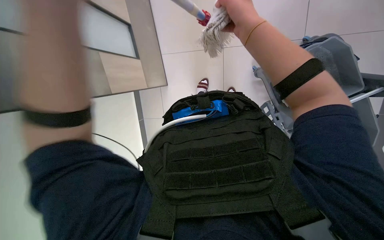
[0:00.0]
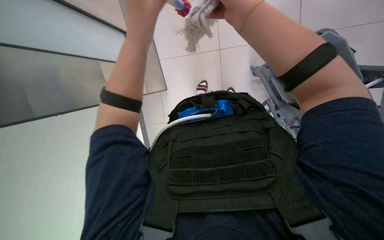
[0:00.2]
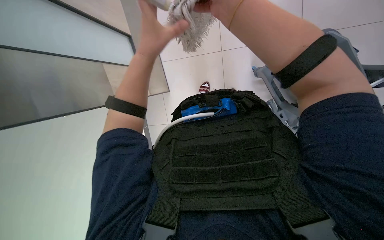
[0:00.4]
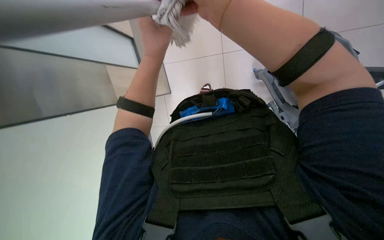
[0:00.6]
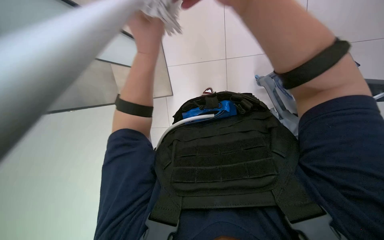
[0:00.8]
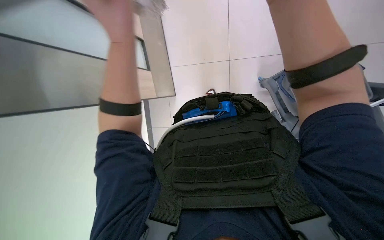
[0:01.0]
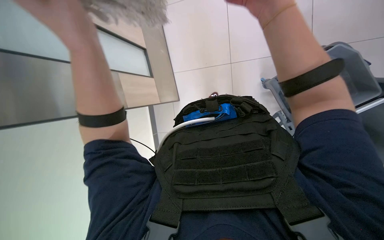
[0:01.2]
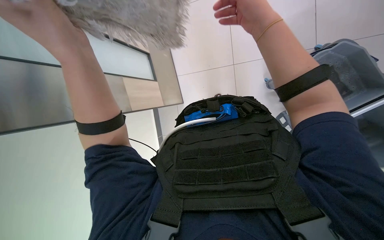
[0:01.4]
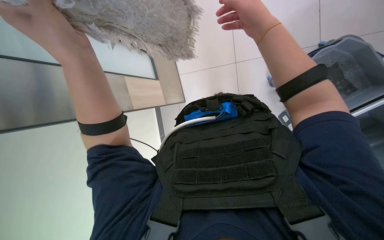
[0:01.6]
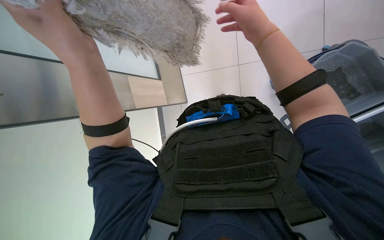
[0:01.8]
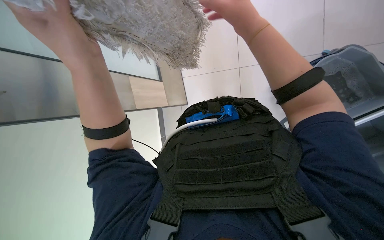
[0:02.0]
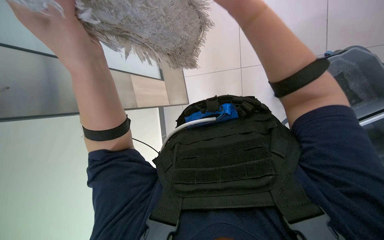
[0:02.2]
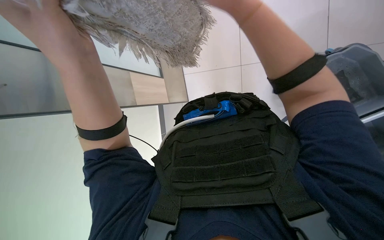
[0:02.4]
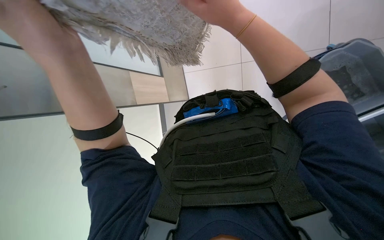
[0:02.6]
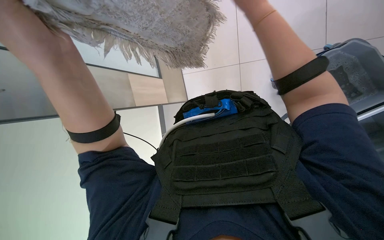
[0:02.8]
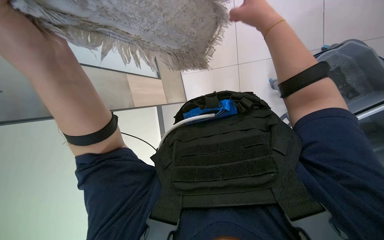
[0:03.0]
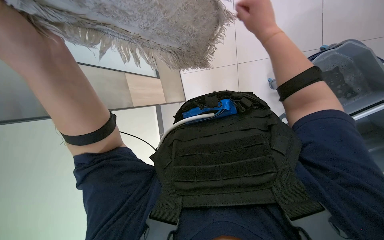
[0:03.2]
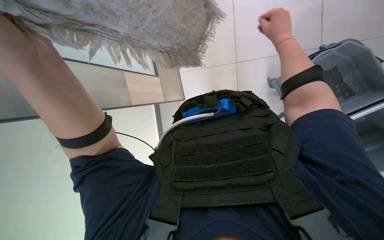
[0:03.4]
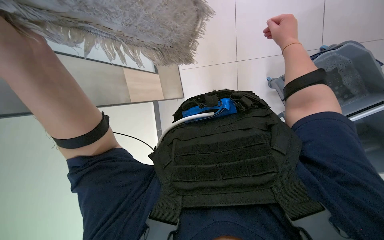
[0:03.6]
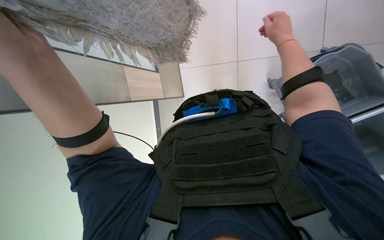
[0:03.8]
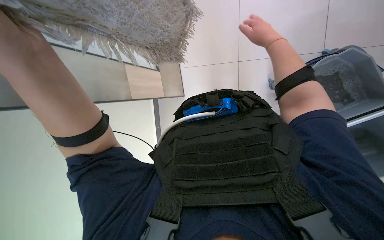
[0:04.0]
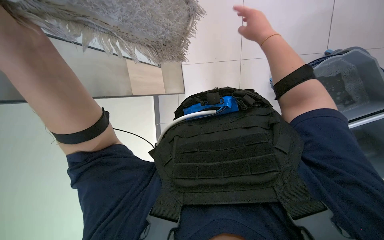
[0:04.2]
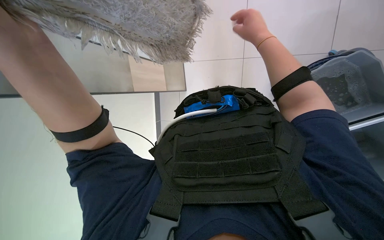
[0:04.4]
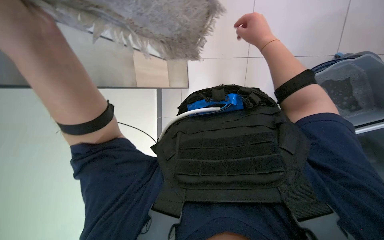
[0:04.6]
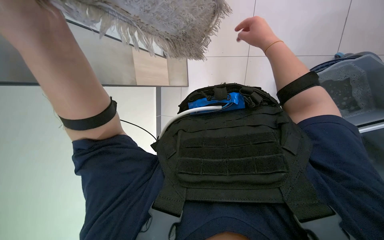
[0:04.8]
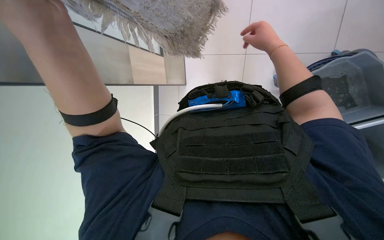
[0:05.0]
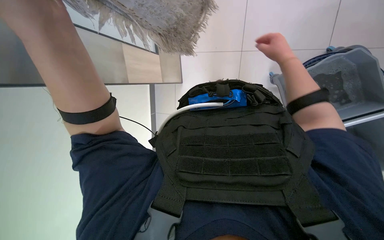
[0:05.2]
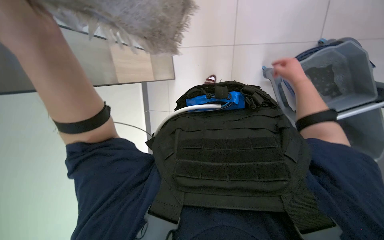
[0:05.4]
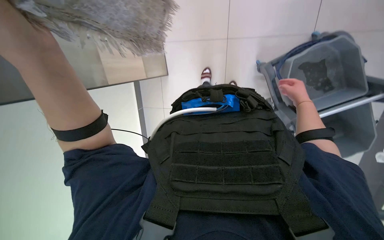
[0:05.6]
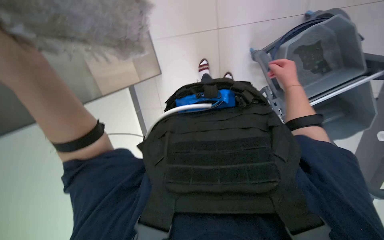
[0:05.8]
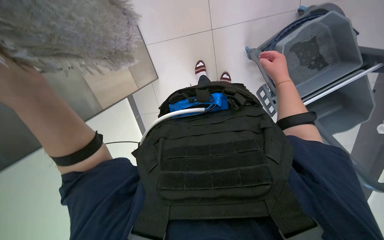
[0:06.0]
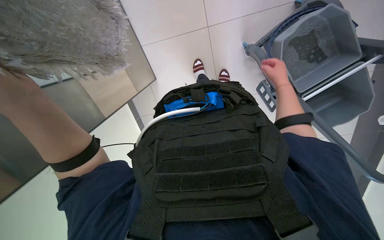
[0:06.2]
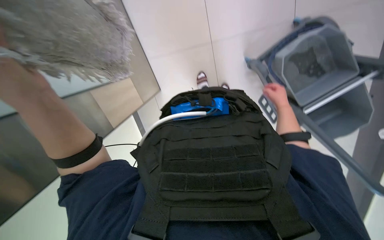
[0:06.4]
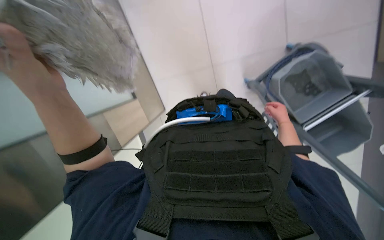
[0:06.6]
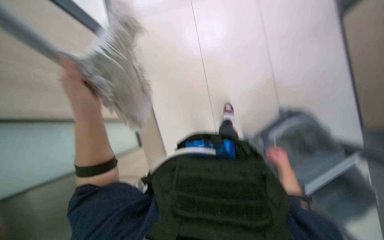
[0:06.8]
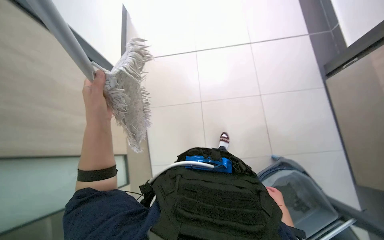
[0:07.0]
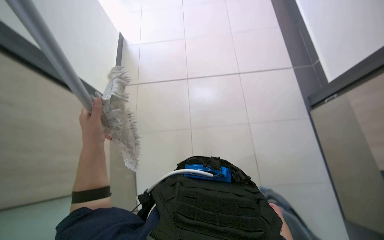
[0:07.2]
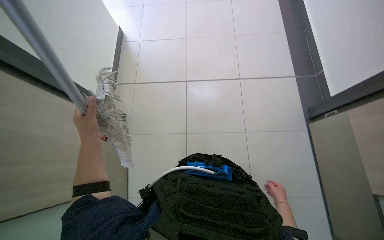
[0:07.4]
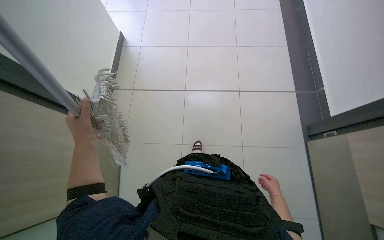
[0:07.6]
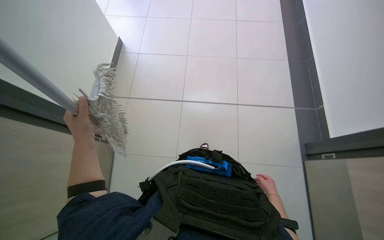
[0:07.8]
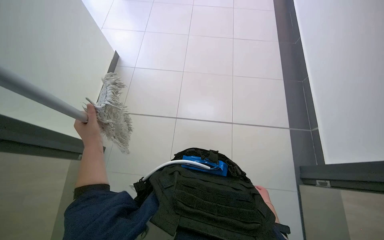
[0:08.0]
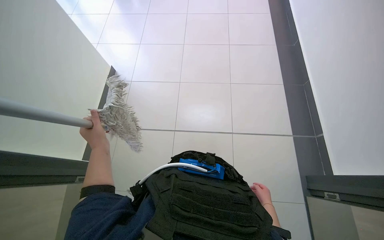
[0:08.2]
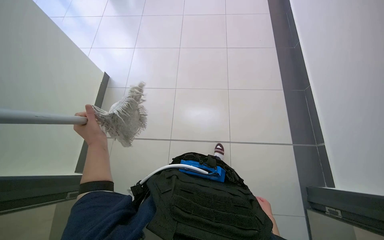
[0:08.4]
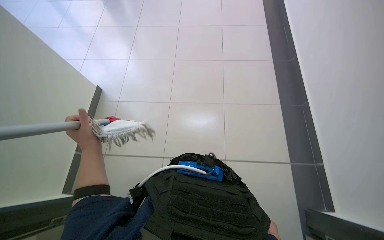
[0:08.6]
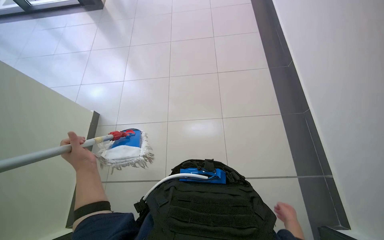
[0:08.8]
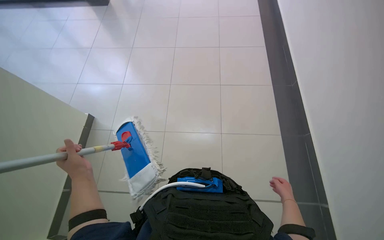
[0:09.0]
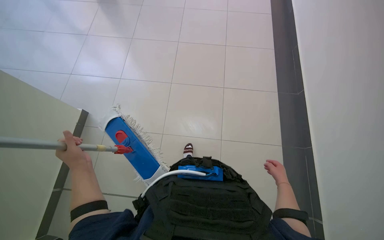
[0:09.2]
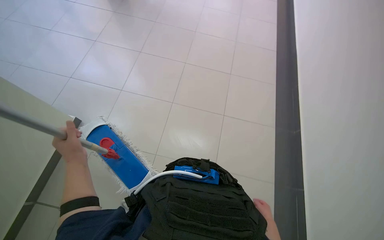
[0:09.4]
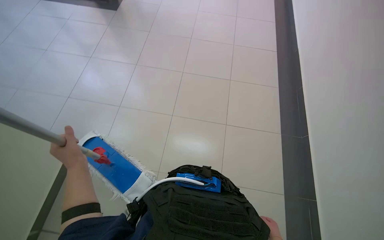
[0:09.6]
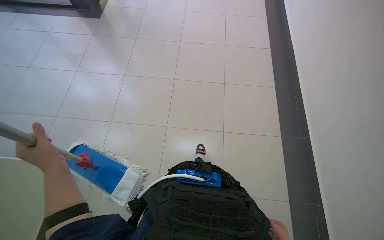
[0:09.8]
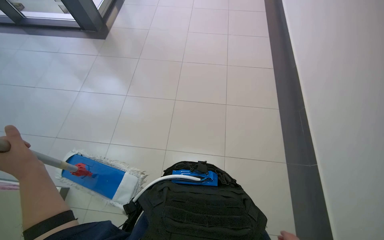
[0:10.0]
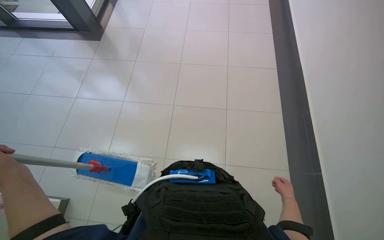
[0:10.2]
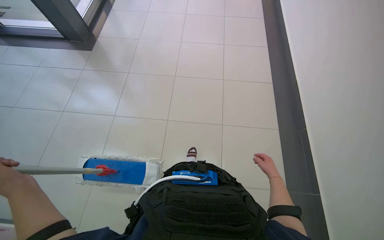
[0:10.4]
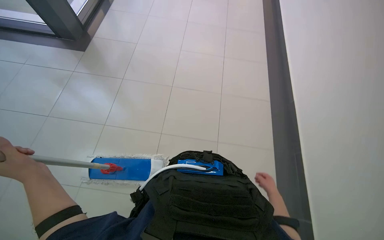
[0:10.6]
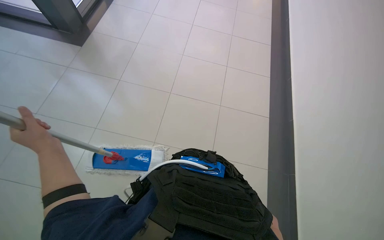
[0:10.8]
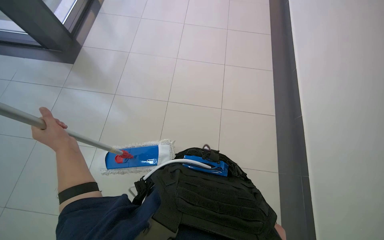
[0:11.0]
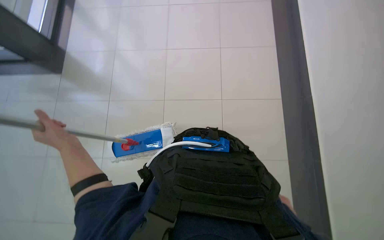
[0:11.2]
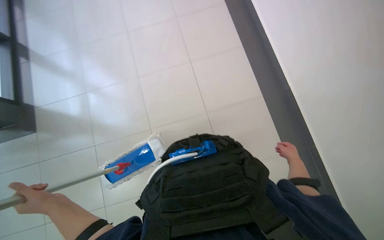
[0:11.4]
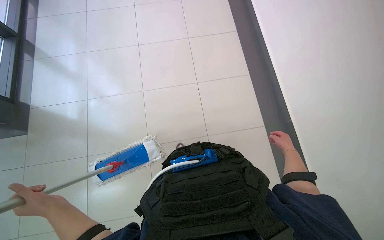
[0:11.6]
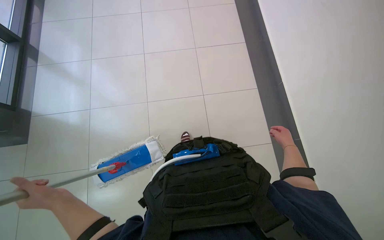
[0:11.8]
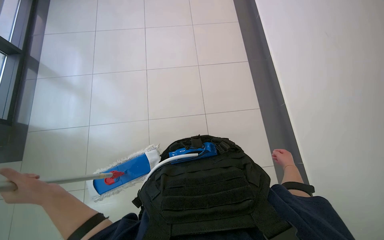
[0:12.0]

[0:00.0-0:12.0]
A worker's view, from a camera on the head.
Job: mopping floor.
The whole recording: Mopping tiled floor. The worker mops the tiled floor with a long-handled mop.
1.6 to 3.0 s: The hands work in one place, with small movements.
3.0 to 4.4 s: The right hand moves farther from the camera, some 10 cm.
4.4 to 6.0 s: The right hand shifts roughly 25 cm to the right, farther from the camera and down the picture.
6.0 to 7.6 s: The view tips upward by roughly 20 degrees. The right hand goes roughly 20 cm down the picture.
7.6 to 9.0 s: The wearer looks approximately 20 degrees further upward. The right hand goes down the picture and returns, about 5 cm each way.
9.0 to 10.4 s: The left hand shifts roughly 10 cm to the left.
10.4 to 12.0 s: The left hand moves about 10 cm up the picture and comes back. The right hand moves up and down the picture over roughly 25 cm, changing direction 2 times.

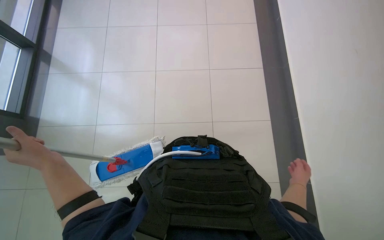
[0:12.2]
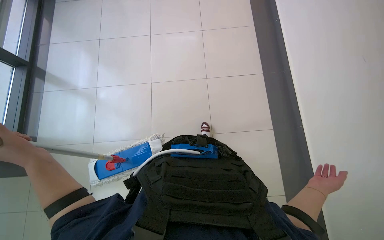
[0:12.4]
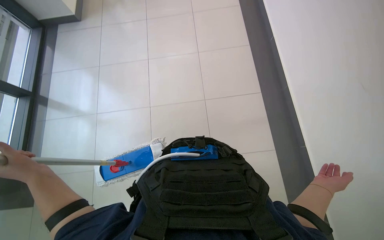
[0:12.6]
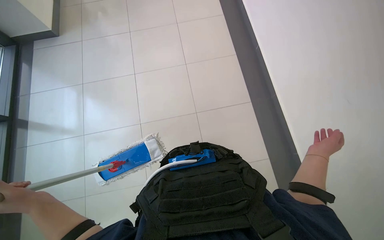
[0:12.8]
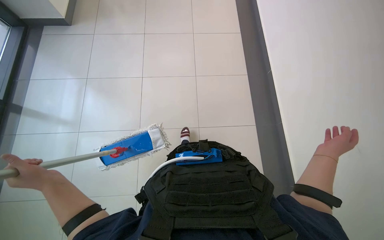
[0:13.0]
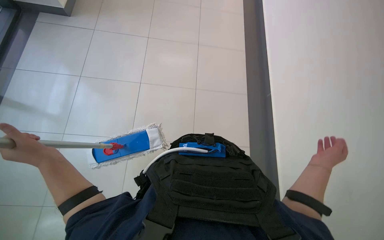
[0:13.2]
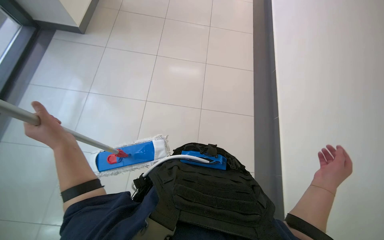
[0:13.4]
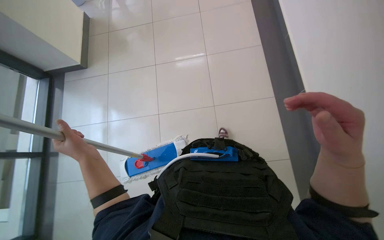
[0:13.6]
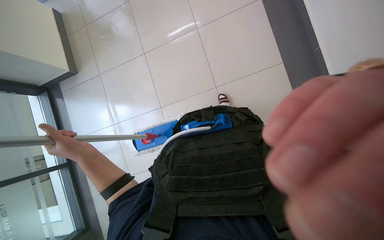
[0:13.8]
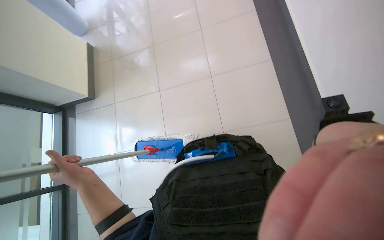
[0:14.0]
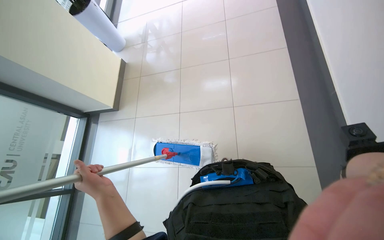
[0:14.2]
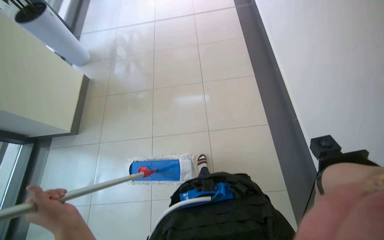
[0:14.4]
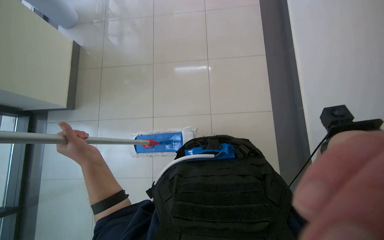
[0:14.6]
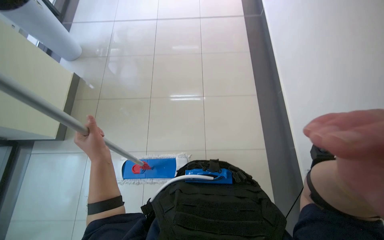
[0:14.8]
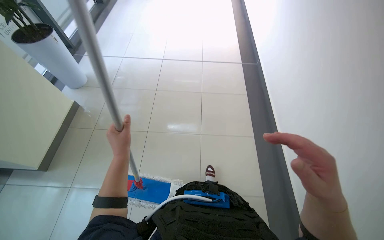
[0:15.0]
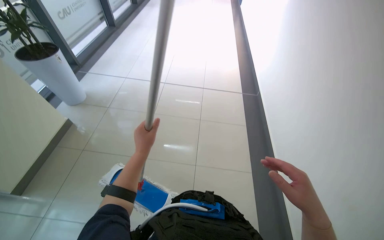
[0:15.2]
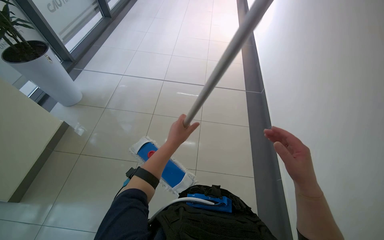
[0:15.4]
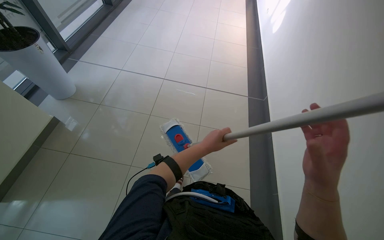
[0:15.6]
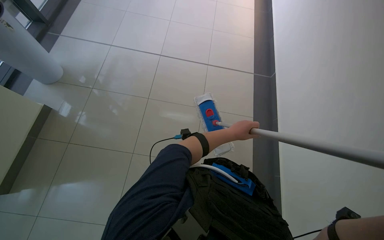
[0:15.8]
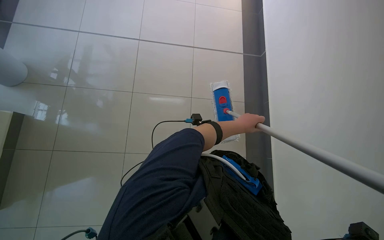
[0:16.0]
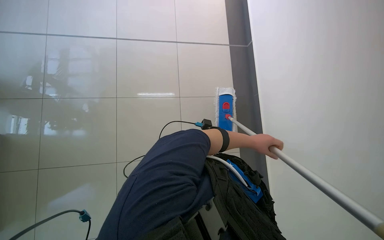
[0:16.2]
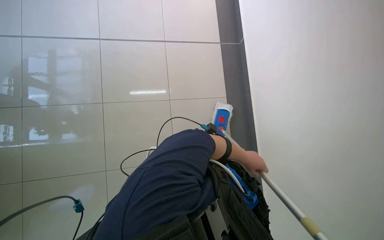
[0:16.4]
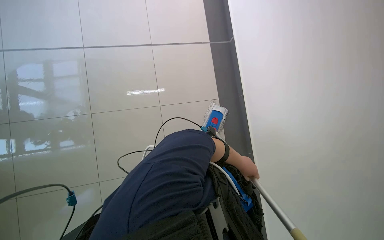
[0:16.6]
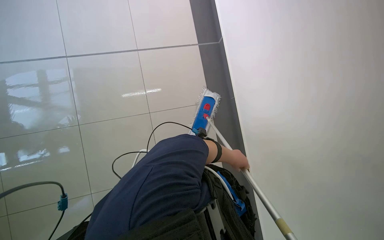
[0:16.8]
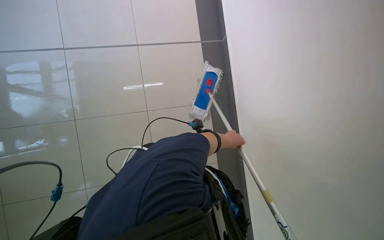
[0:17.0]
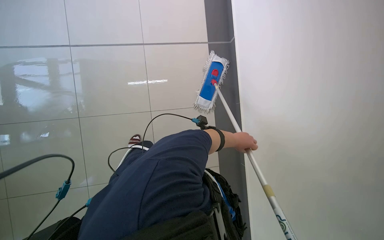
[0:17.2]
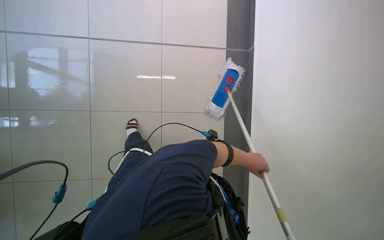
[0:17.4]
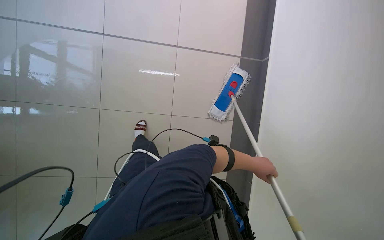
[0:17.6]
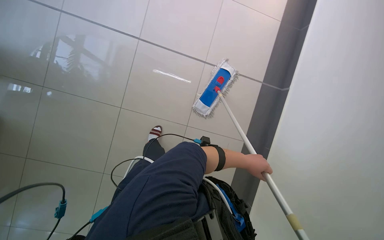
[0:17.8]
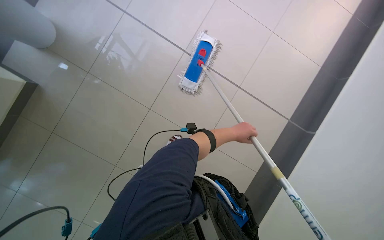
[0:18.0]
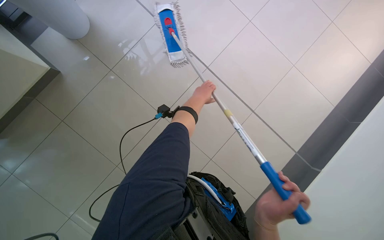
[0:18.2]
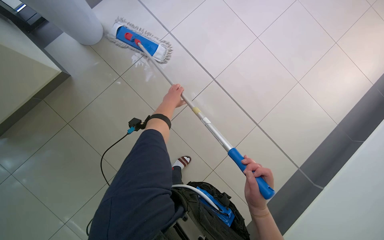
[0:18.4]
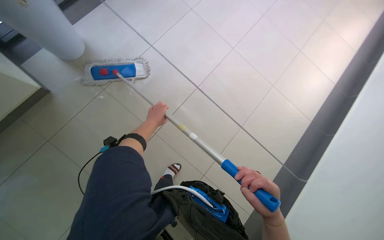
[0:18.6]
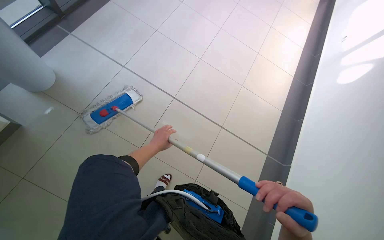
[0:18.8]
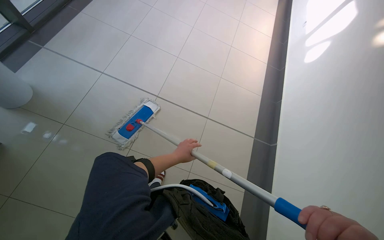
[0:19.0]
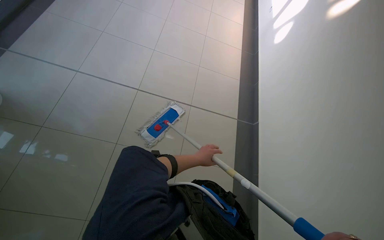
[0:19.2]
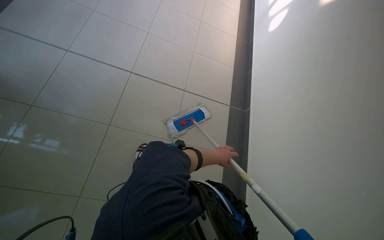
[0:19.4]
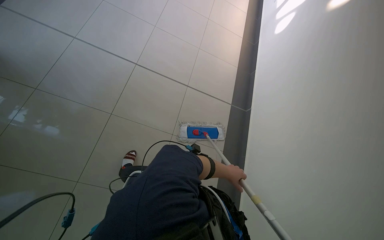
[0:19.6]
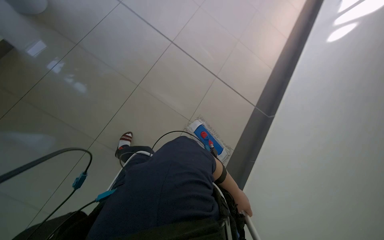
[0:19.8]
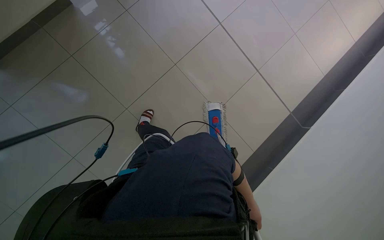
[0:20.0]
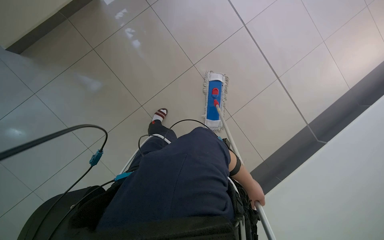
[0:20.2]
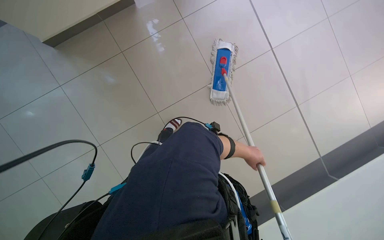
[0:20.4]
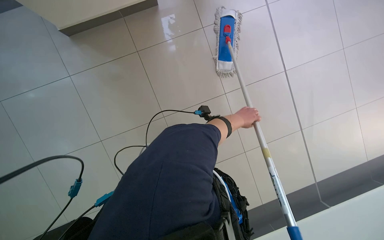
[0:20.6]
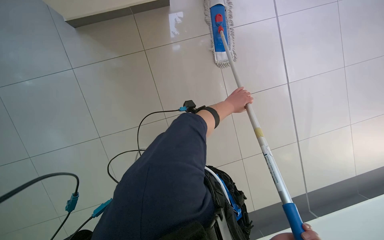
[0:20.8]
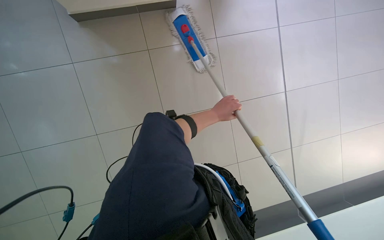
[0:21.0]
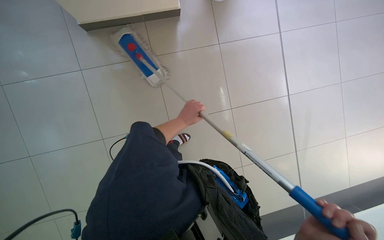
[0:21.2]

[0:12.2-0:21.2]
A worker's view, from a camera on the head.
Job: mopping floor.
The whole recording: Mopping tiled floor. The worker mops the tiled floor with a long-handled mop.
12.2 to 13.8 s: The left hand travels to the left and back again, some 10 cm each way.
13.8 to 15.2 s: The wearer looks roughly 30 degrees further upward. The left hand travels farther from the camera by some 20 cm.
16.6 to 18.2 s: The left hand moves up the picture and to the left, roughly 40 cm.
18.2 to 19.8 s: The wearer moves approximately 50 cm. The head rotates some 25 degrees to the right.
19.8 to 21.2 s: The camera pitches downward, by about 15 degrees. The left hand heads nearer to the camera and to the left, covering some 60 cm.
